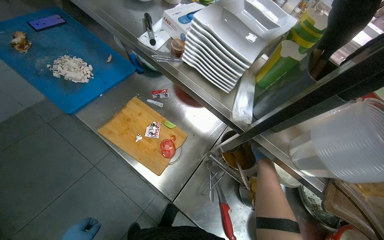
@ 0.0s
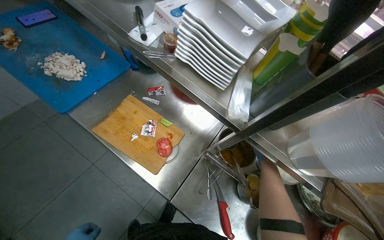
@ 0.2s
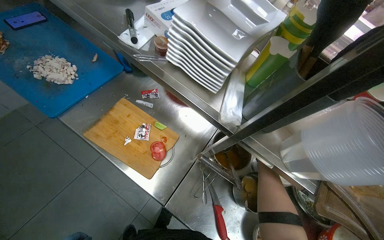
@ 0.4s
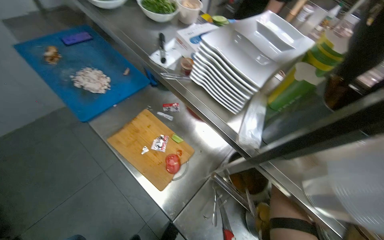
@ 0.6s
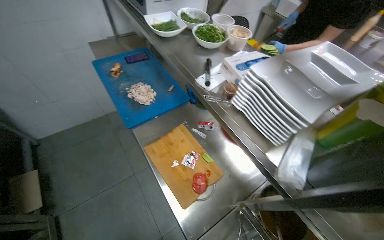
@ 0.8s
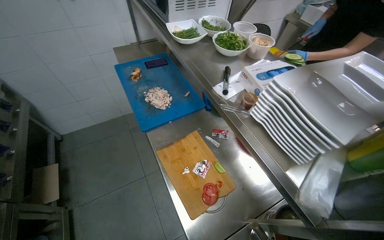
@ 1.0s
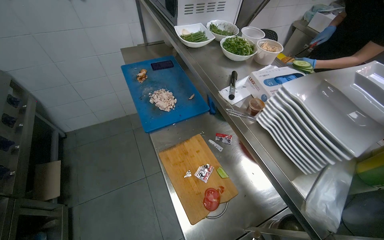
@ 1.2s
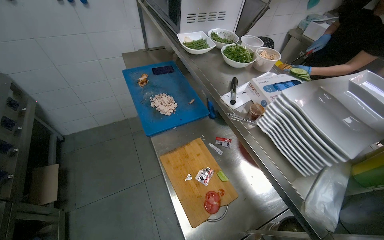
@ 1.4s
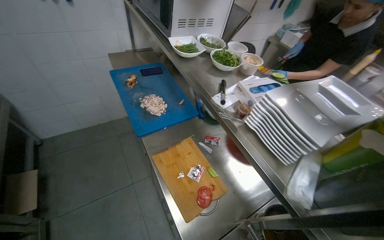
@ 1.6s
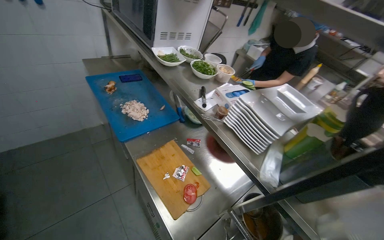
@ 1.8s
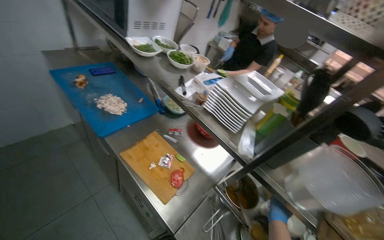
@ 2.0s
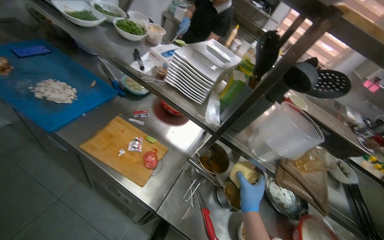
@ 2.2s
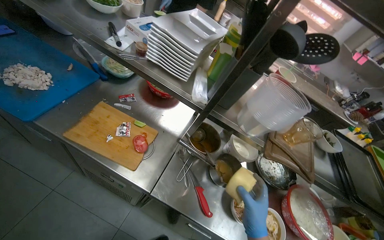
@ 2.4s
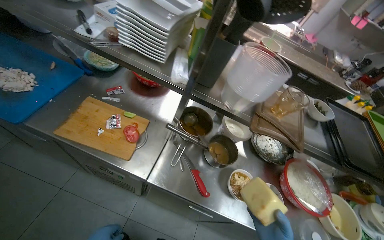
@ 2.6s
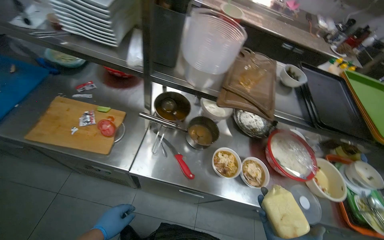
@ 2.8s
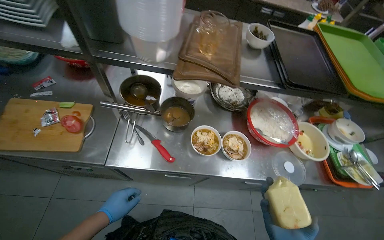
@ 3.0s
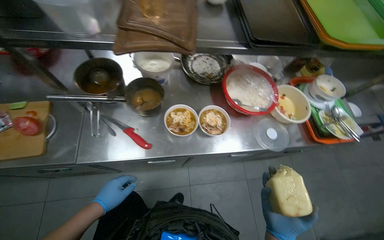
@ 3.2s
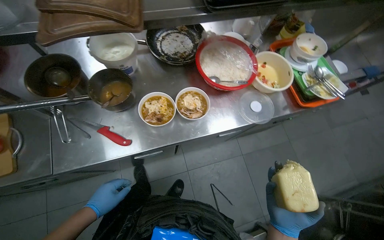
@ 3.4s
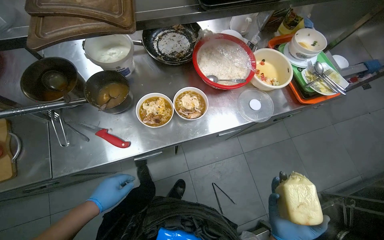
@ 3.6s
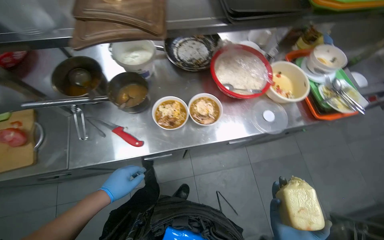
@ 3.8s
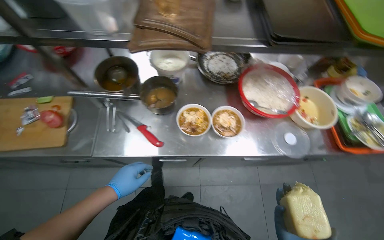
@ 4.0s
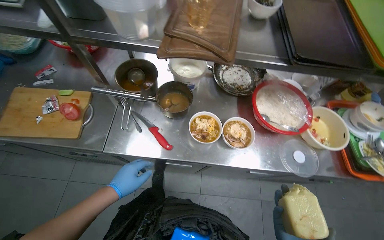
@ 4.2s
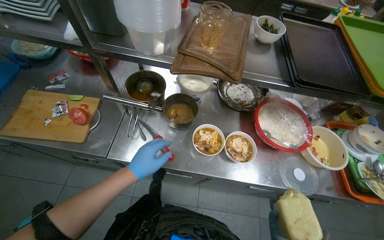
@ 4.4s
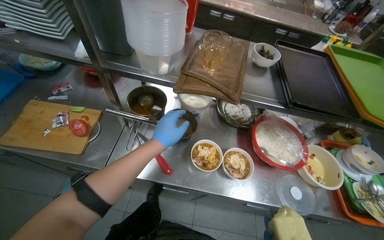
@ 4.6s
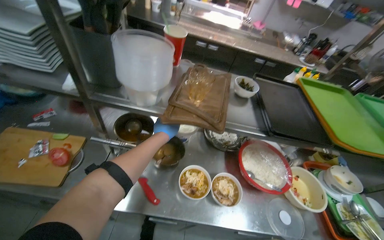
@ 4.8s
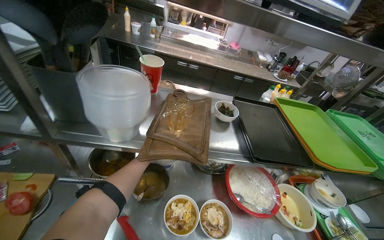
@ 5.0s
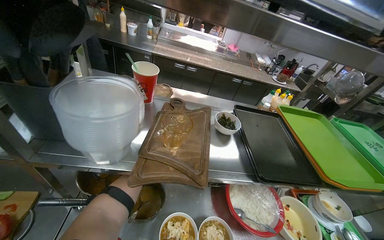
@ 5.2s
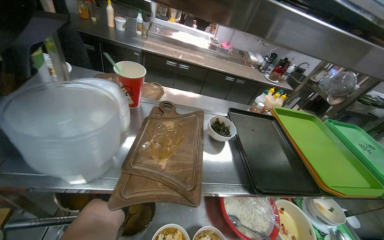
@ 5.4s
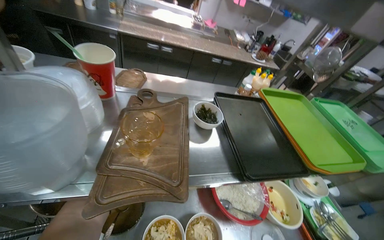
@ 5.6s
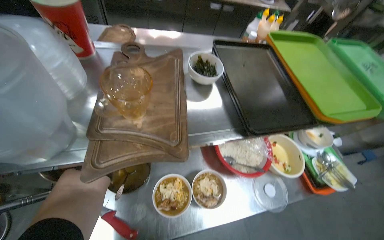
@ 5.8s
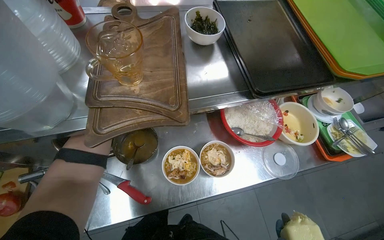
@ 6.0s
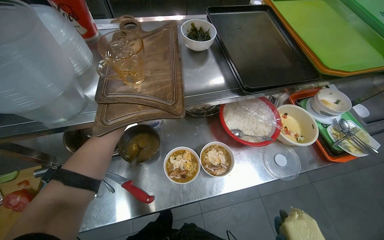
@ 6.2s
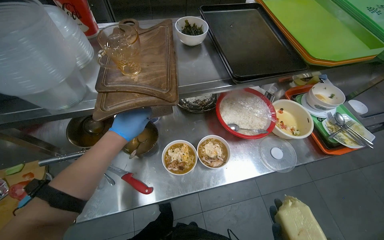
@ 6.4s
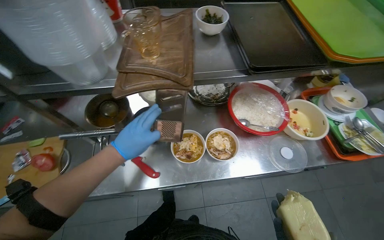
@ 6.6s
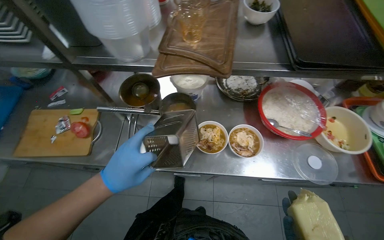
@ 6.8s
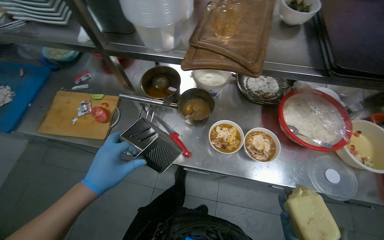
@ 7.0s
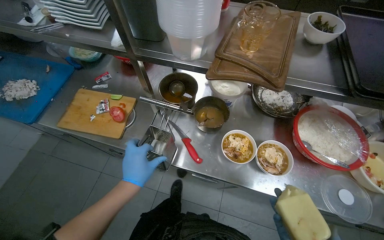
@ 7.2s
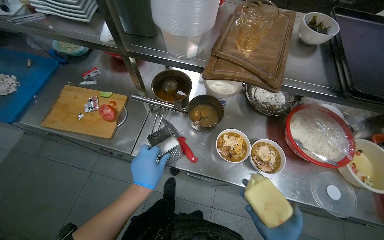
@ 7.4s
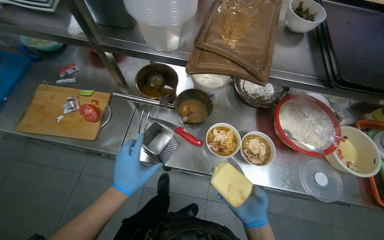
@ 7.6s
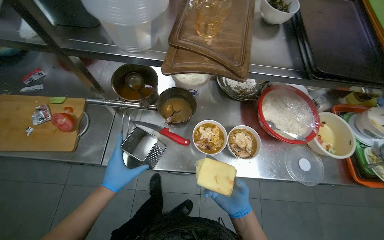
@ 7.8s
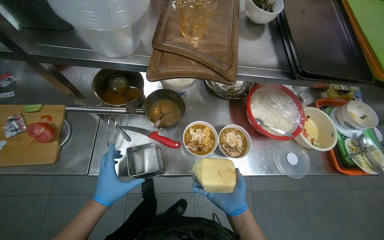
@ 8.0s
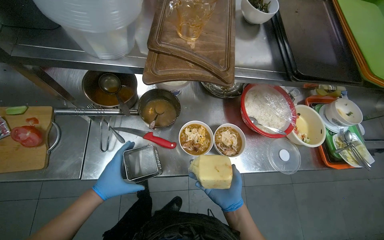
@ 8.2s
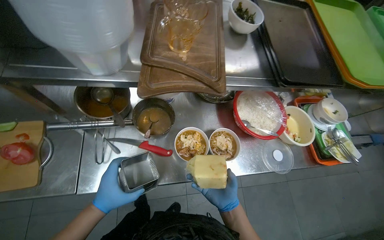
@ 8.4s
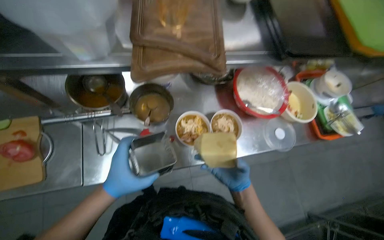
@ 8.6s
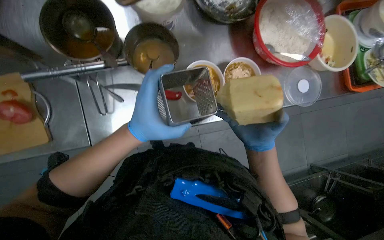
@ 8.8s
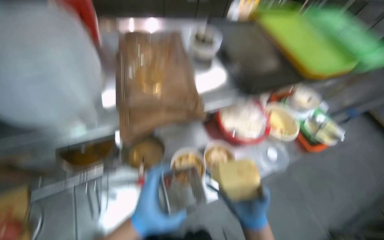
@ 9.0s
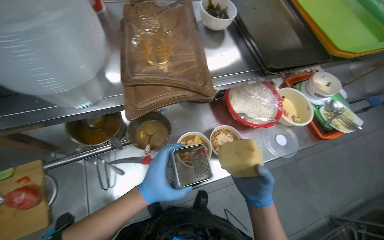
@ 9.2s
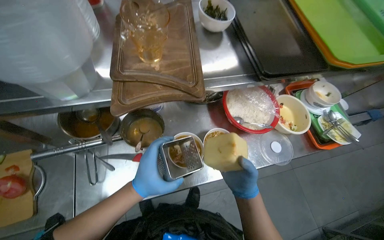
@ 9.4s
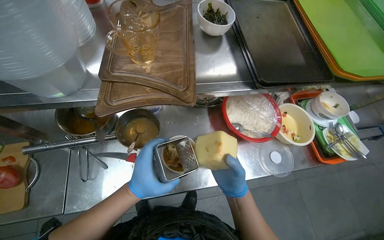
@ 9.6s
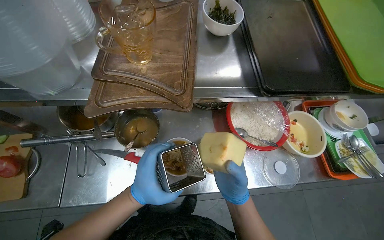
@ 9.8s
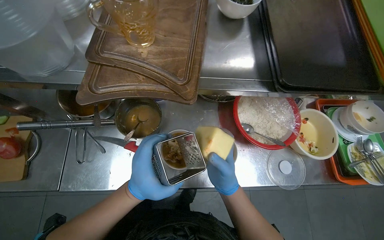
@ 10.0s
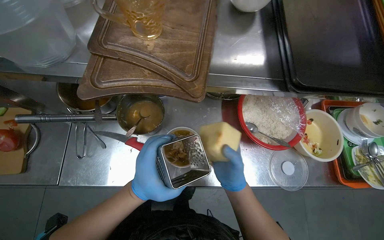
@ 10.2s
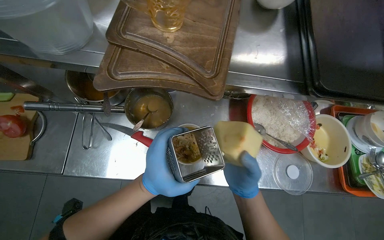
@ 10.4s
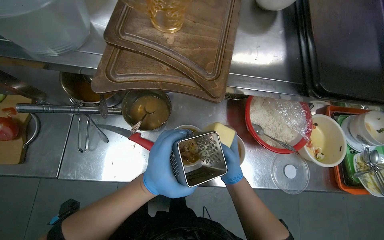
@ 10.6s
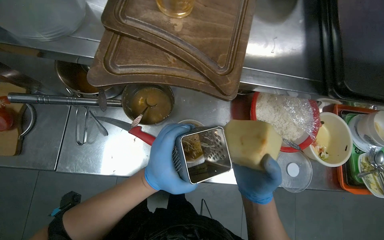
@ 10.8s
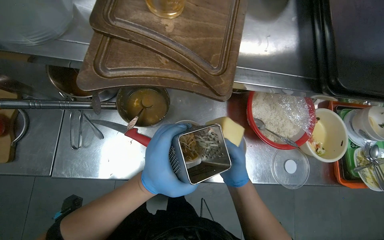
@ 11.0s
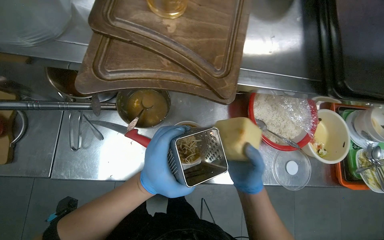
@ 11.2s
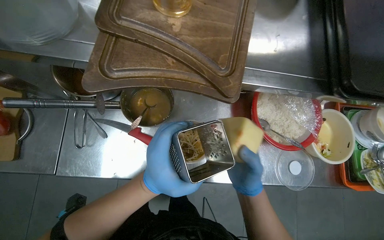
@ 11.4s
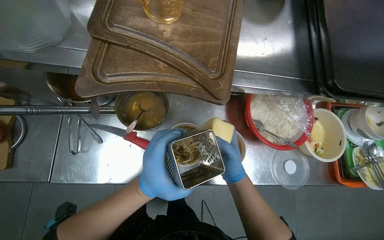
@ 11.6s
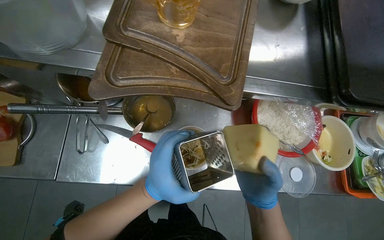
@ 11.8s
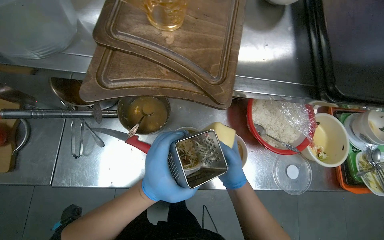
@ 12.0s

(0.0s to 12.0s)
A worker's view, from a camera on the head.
Job: preparing food.
The whole recording: Assembling noodle bowls with garnishes. The worker chops chicken and adds it with cheese and herbs to noodle bowls, then lids and transfers them.
0.0s - 1.6s: The wearer's head swings some 25 degrees to the left. The view tips upward by some 15 degrees.
1.6s - 3.0s: The head turns to the right by roughly 55 degrees. The wearer looks roughly 25 degrees further downward.
4.4s - 6.0s: The wearer looks about 20 degrees further to the right.
6.0s - 7.6s: The wearer's head swings roughly 25 degrees to the left.
7.6s - 9.0s: The head rotates about 30 degrees to the right. The left hand is displaced to the right by roughly 10 cm, and travels up the picture and back again, some 10 cm each way, while the right hand moves nearer to the camera, some 10 cm, and travels up the picture and back again, some 10 cm each way.
9.0s - 10.4s: The right hand is displaced up the picture by approximately 15 cm.
10.4s - 12.0s: The hands make small movements and keep their place.

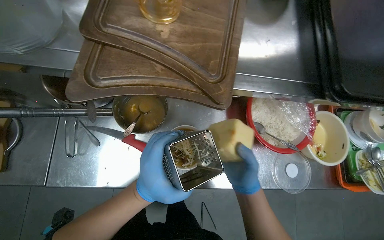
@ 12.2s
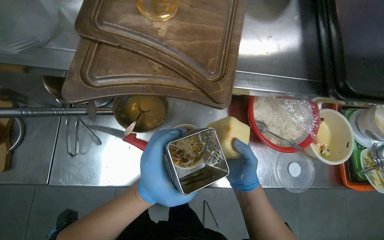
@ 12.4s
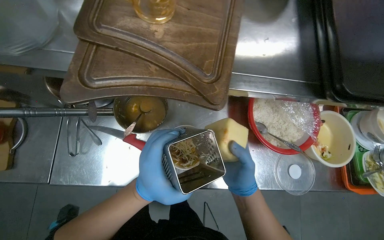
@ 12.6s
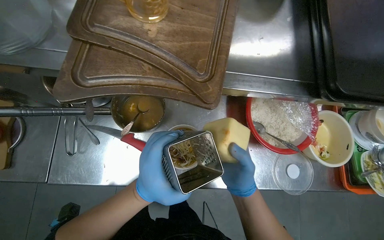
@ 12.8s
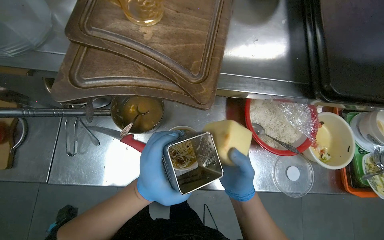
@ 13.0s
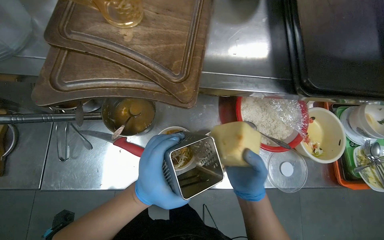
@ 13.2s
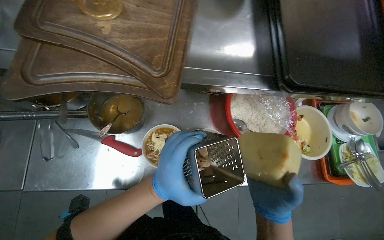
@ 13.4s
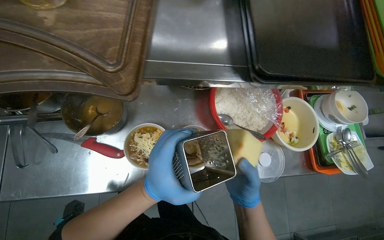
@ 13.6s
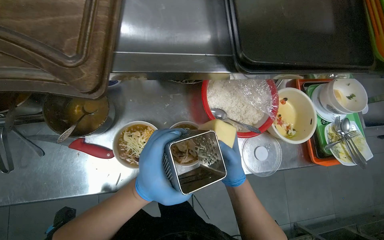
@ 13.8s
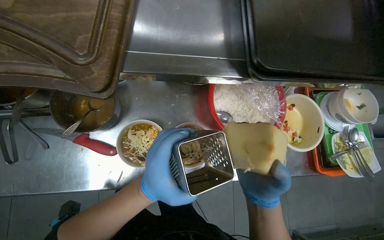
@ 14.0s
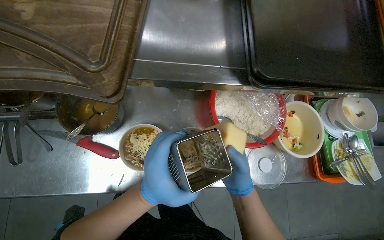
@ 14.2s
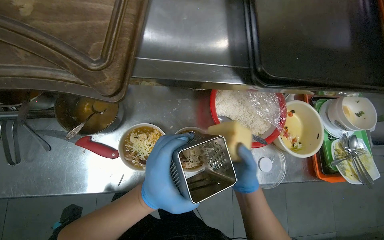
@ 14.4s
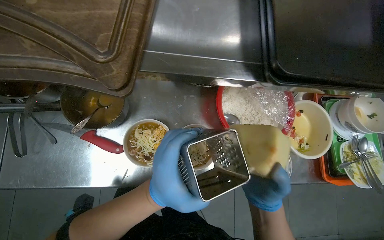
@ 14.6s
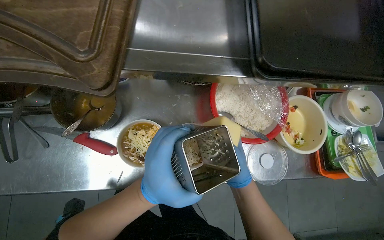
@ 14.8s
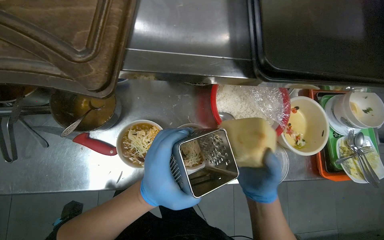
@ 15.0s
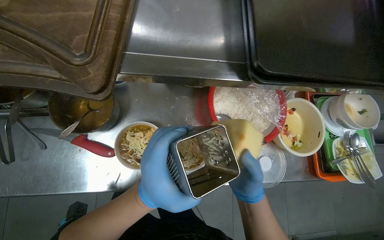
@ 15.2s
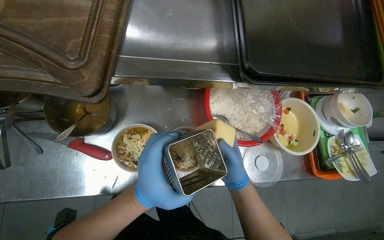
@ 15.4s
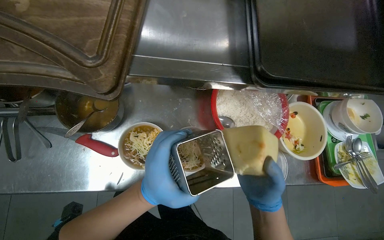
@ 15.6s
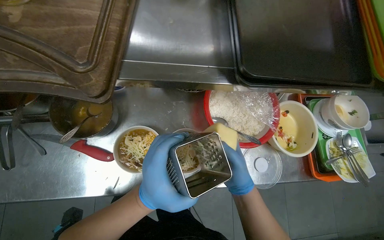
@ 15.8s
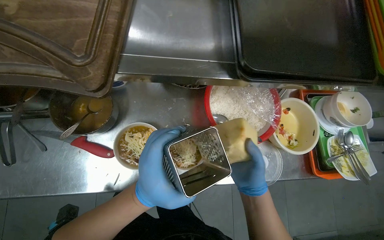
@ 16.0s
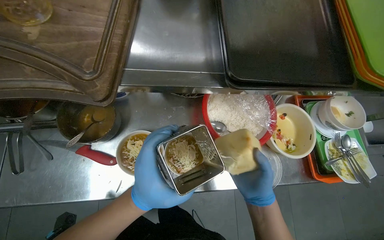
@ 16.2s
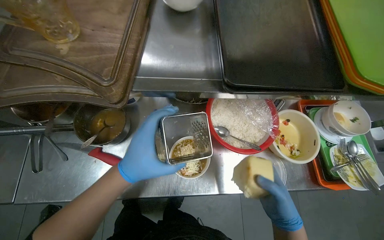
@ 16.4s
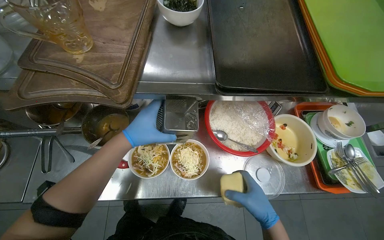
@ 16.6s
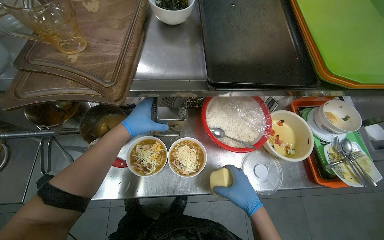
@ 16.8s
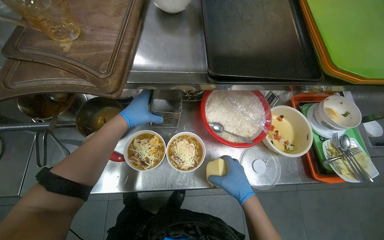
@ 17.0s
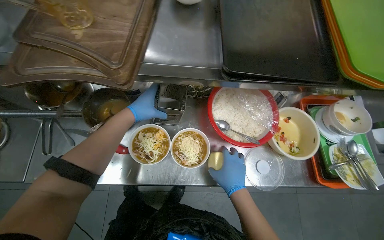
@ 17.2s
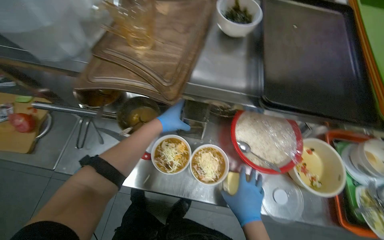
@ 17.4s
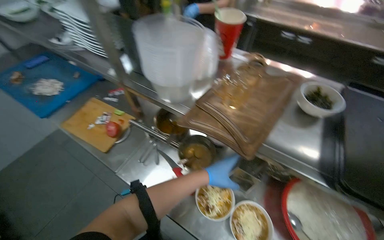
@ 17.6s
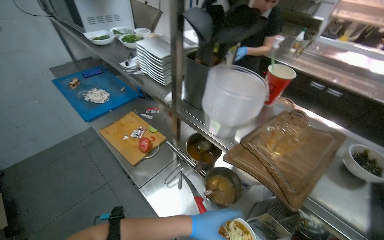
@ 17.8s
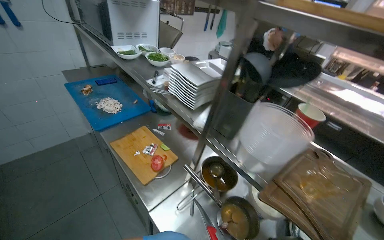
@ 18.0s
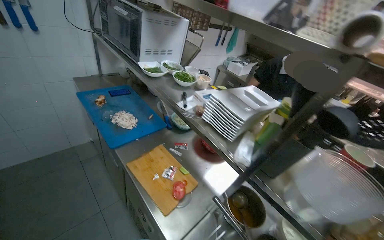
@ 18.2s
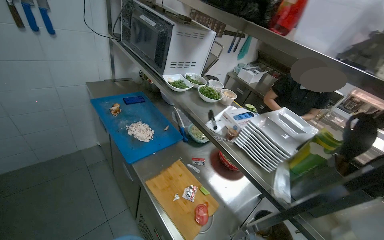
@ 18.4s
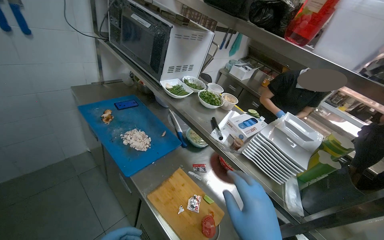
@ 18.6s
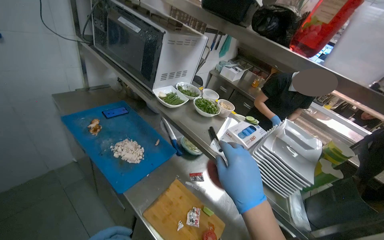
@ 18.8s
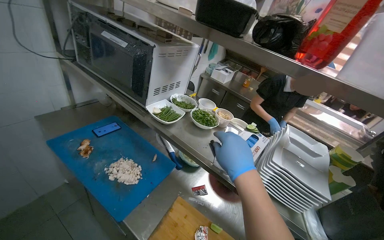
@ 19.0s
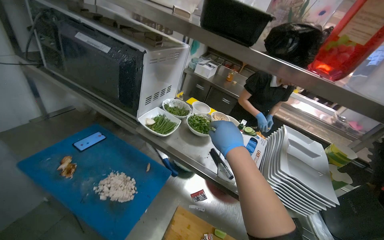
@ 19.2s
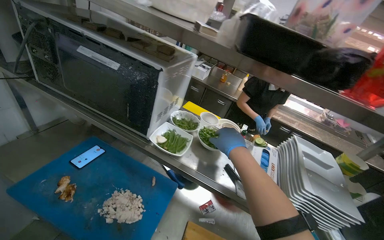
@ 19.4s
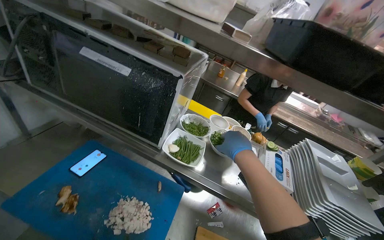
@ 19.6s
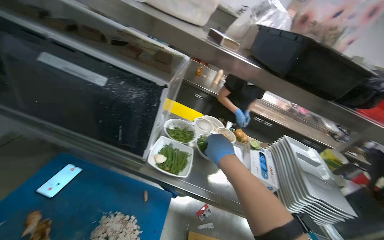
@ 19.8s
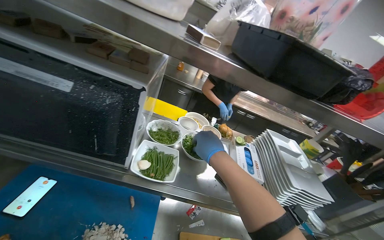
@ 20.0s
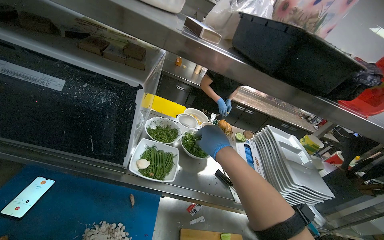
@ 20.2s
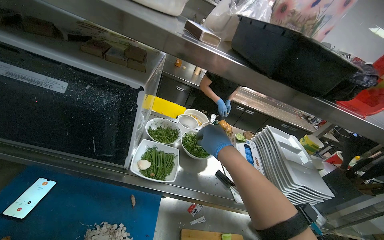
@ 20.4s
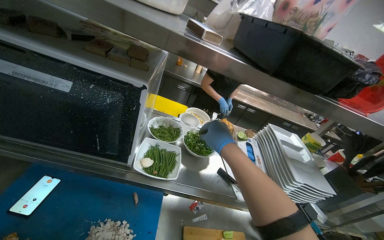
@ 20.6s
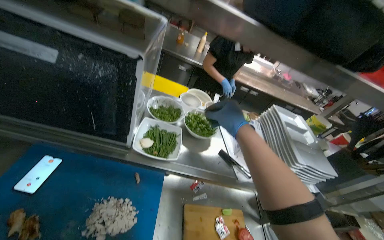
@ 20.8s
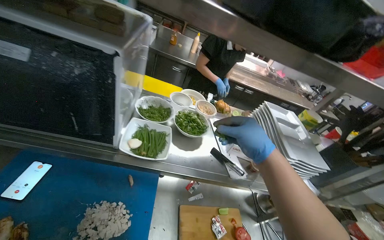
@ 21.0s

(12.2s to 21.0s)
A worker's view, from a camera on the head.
Job: preparing food.
The whole recording: Assembling noodle bowls with garnishes. The worker chops chicken and adds it with cheese and herbs to noodle bowls, then lids and transfers them.
12.2s - 13.6s: The right hand shifts roughly 10 cm down the picture.
13.6s - 15.2s: The hands make small movements and keep their place.
15.2s - 16.6s: The left hand goes about 15 cm up the picture and to the left.
16.6s - 18.0s: The wearer looks roughly 50 degrees further to the left. The view tips upward by some 30 degrees.
18.0s - 19.6s: The wearer moves some 90 cm. The head rotates roughly 25 degrees to the right.
